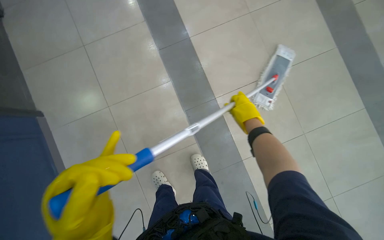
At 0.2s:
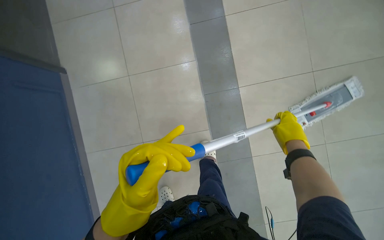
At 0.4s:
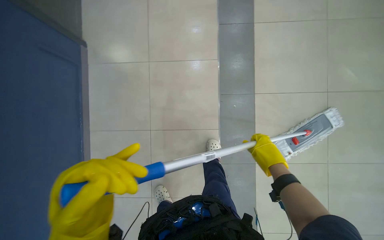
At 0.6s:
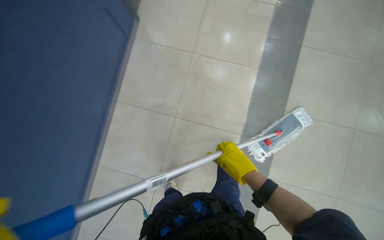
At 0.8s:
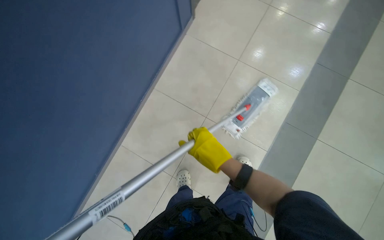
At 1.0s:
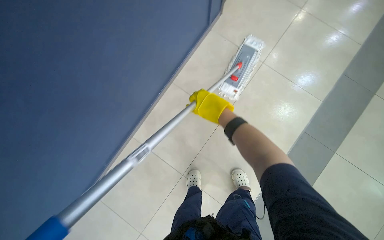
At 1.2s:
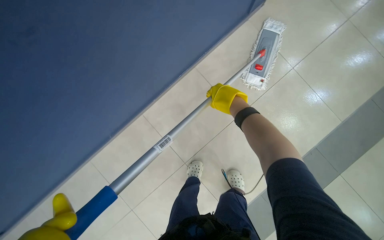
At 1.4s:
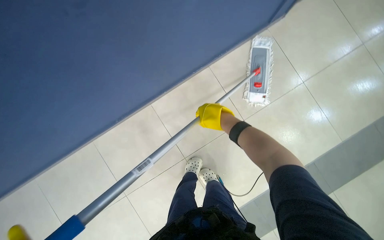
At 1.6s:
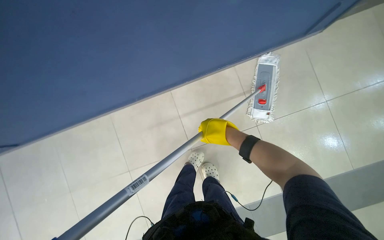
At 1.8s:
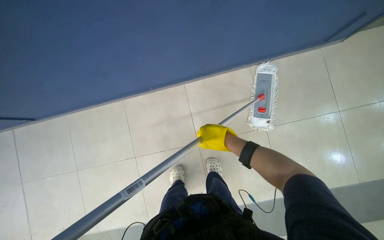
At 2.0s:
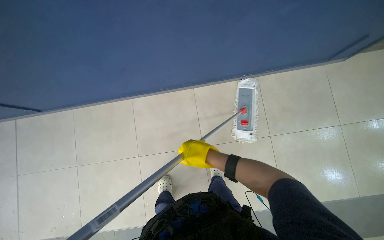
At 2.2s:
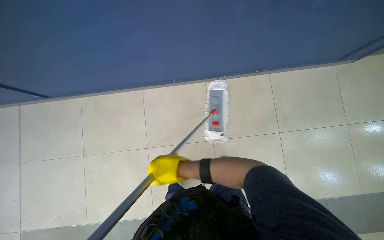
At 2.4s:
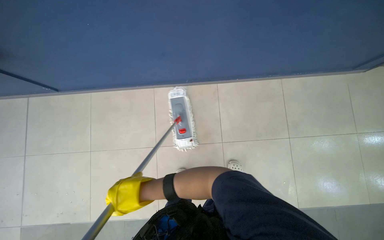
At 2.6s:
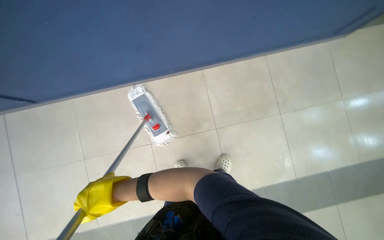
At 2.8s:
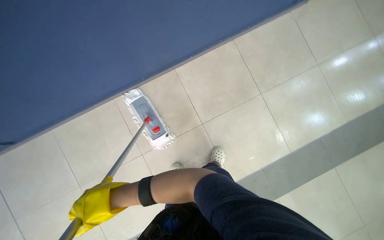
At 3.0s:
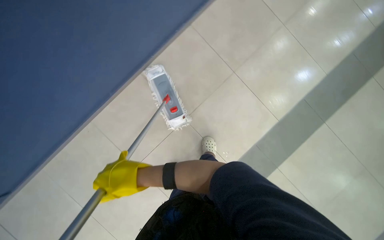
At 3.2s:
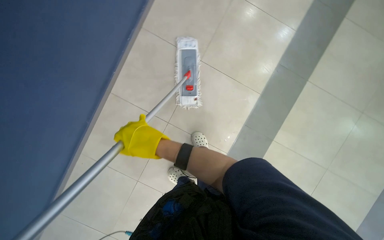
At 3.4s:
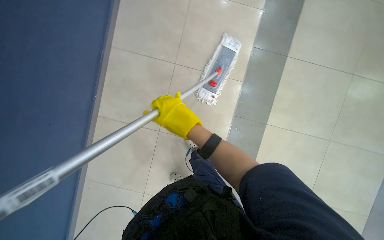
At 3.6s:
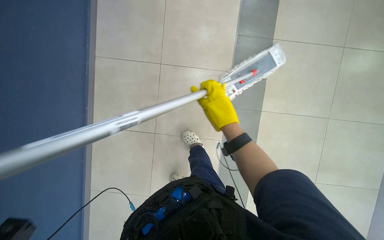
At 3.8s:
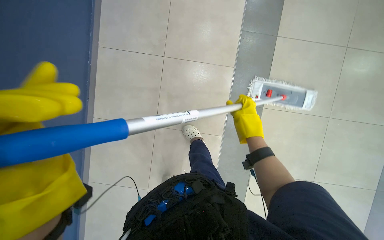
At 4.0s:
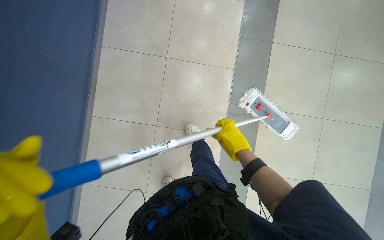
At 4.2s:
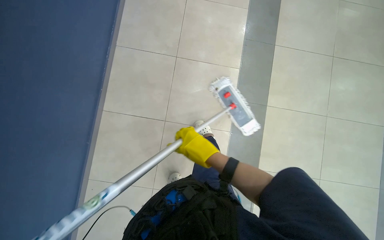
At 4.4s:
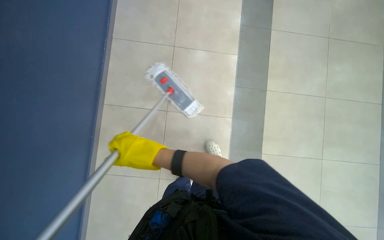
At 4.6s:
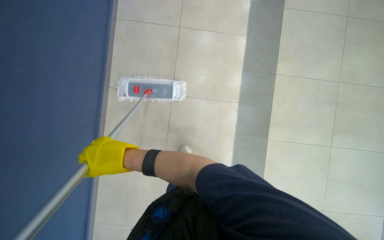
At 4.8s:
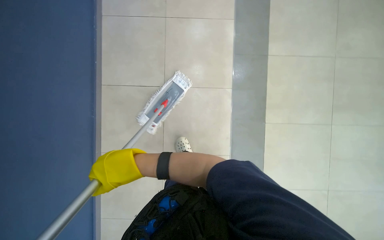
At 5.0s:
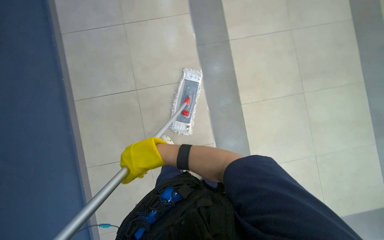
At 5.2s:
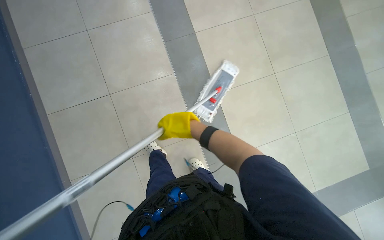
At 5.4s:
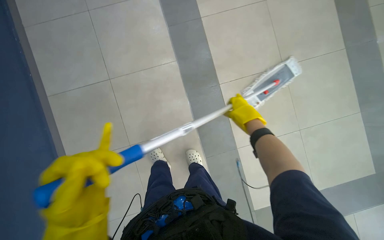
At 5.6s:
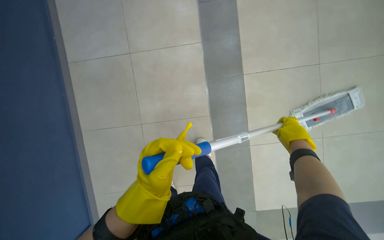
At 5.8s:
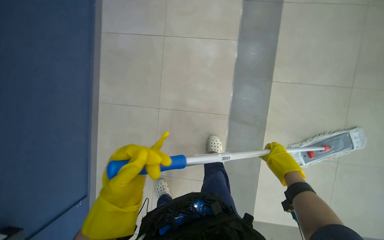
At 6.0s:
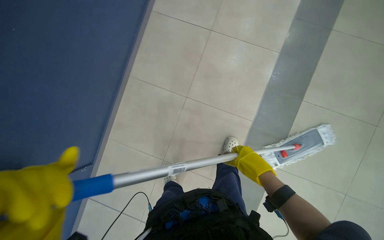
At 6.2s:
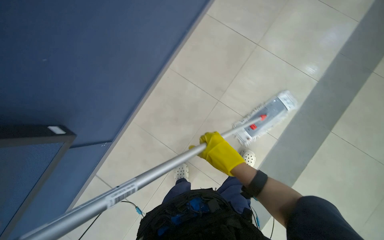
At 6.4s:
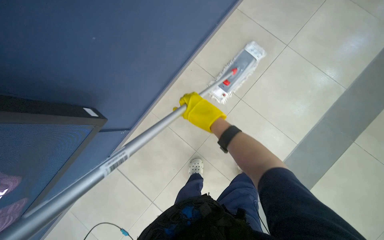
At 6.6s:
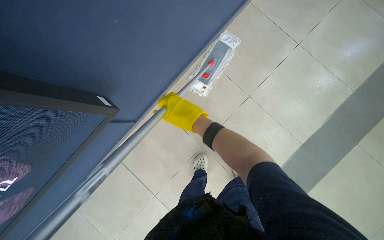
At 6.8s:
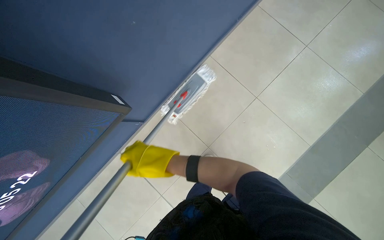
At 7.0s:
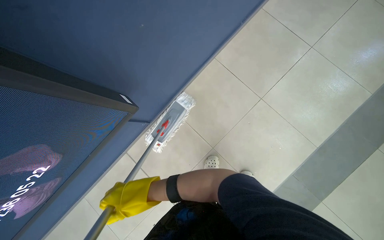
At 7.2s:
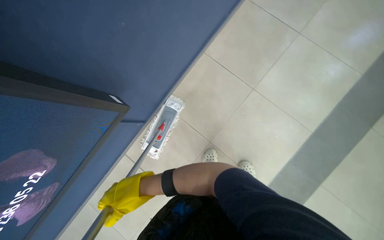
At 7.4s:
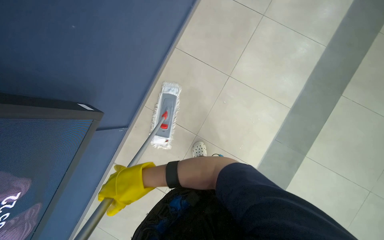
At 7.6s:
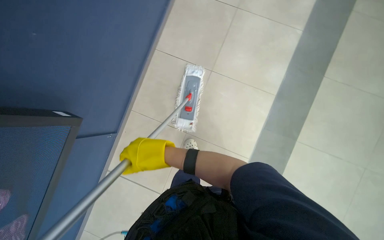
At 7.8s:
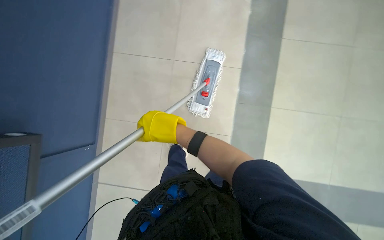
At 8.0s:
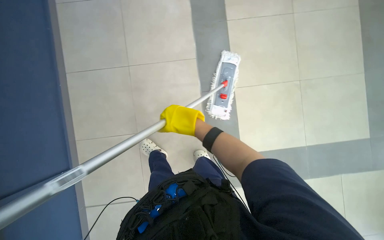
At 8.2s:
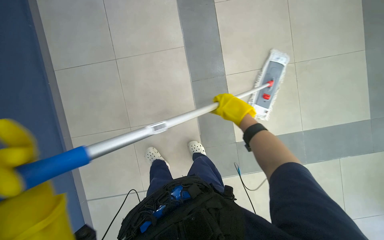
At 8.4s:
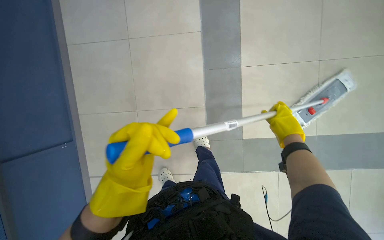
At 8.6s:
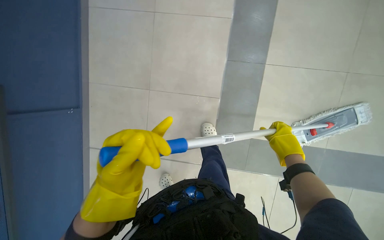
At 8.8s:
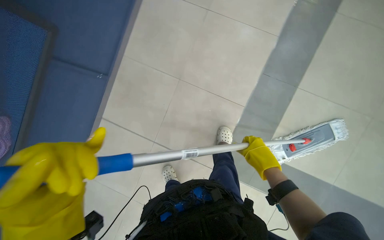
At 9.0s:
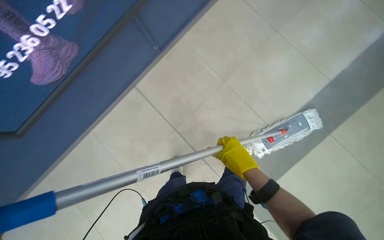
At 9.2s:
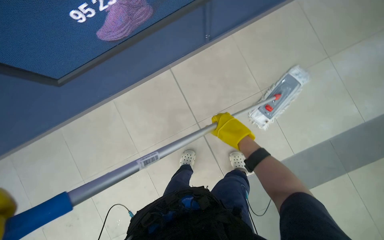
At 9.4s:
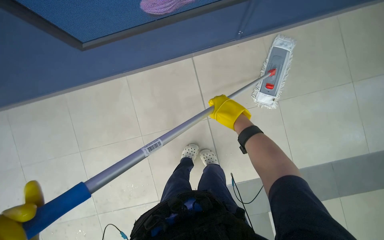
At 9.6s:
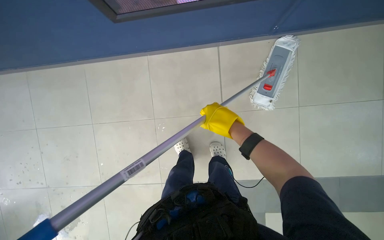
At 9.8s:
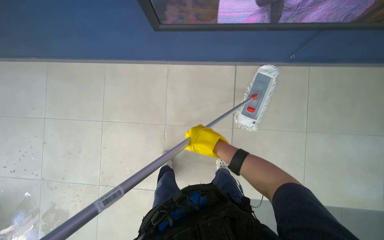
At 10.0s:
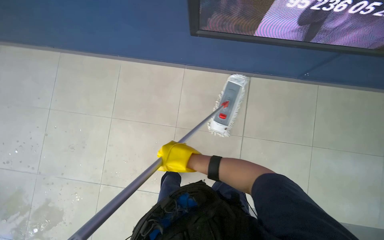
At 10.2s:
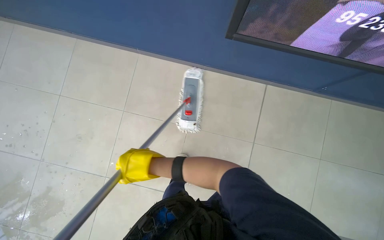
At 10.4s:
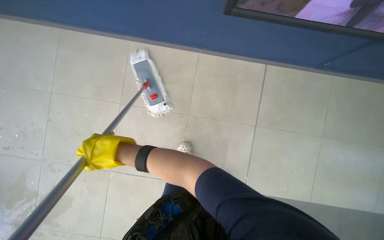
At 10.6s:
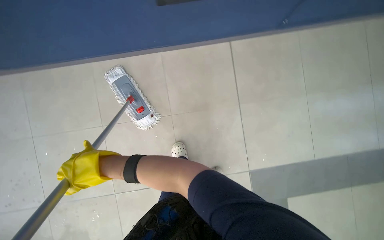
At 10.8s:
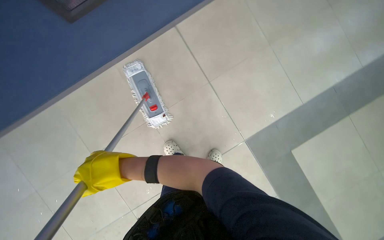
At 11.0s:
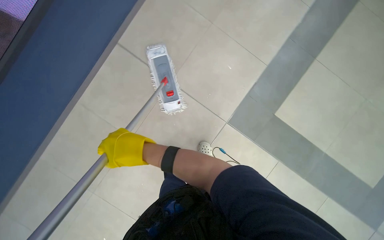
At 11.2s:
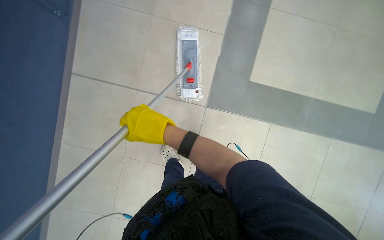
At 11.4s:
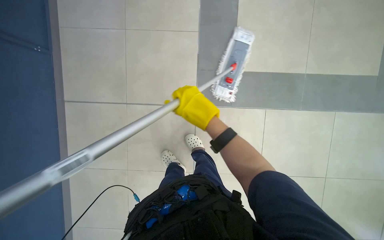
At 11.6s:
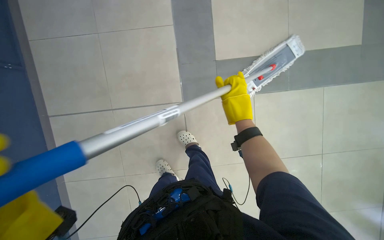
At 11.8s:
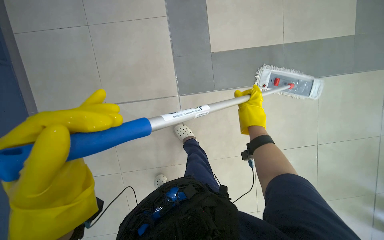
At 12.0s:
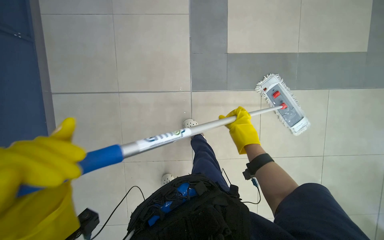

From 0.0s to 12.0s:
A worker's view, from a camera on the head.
Job: mopping floor.
The whole recording: Mopping floor. The worker mops the floor, including inside the elevator, and rinses the mop head in the bucket.
From 0.0s to 1.6s: The view tips downward by some 15 degrees. Everything in view rotates roughly 50 degrees clockwise.
From 7.6s to 9.0s: The camera pitches downward, by approximately 15 degrees. The right hand shifts some 15 cm to the right.
From 9.0s to 10.4s: The wearer moves to the left, approximately 70 cm. Everything in view rotates approximately 30 degrees clockwise.
From 10.4s to 12.0s: The scene rotates clockwise by about 30 degrees.

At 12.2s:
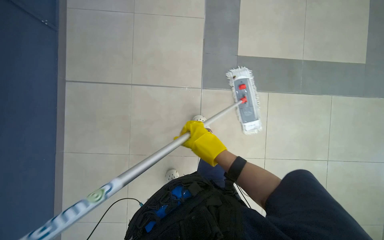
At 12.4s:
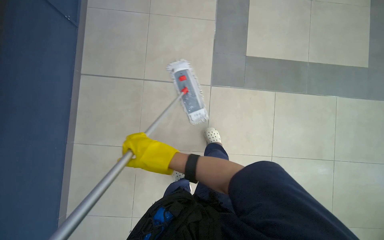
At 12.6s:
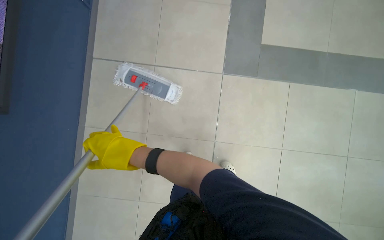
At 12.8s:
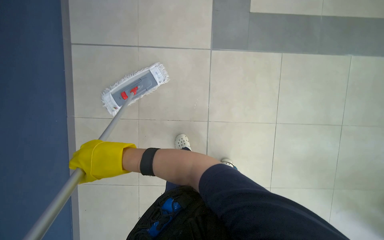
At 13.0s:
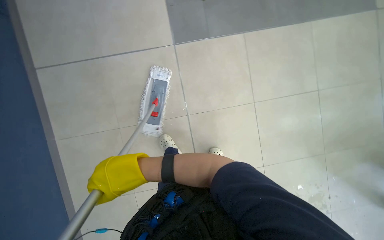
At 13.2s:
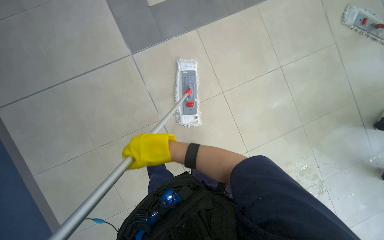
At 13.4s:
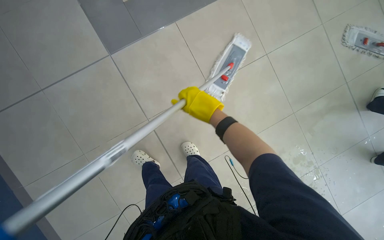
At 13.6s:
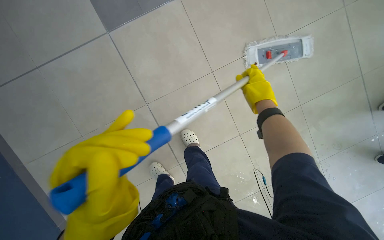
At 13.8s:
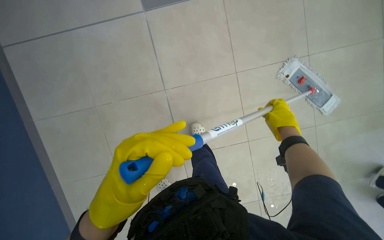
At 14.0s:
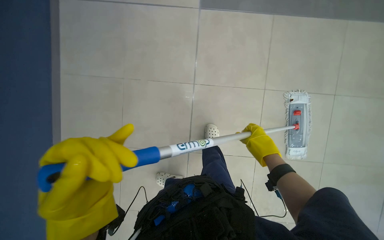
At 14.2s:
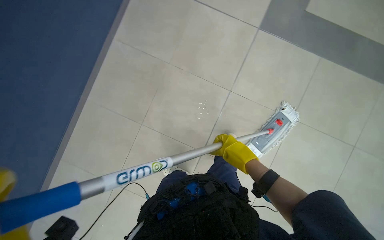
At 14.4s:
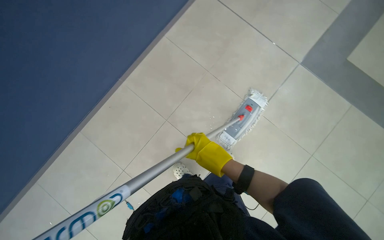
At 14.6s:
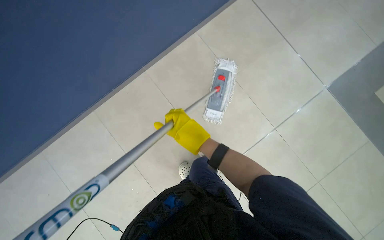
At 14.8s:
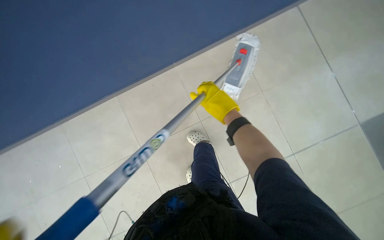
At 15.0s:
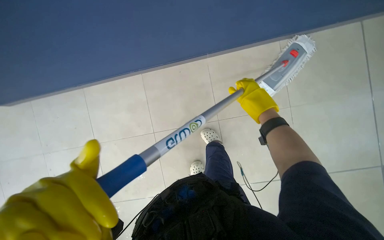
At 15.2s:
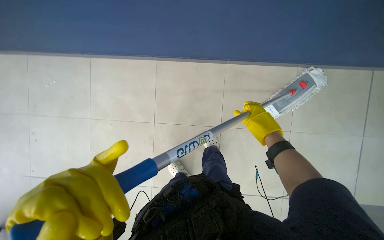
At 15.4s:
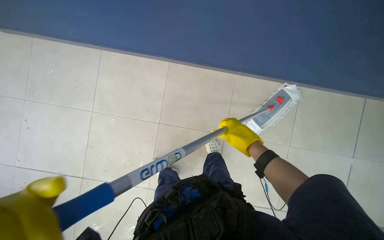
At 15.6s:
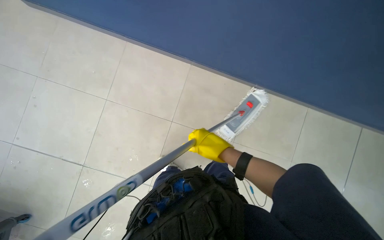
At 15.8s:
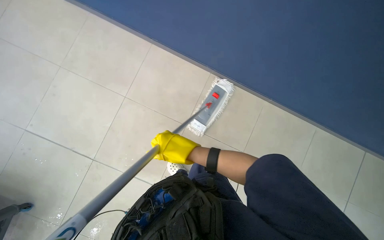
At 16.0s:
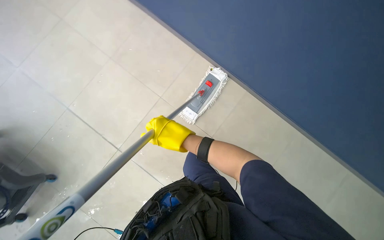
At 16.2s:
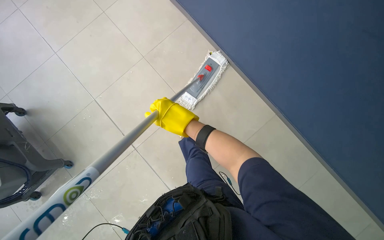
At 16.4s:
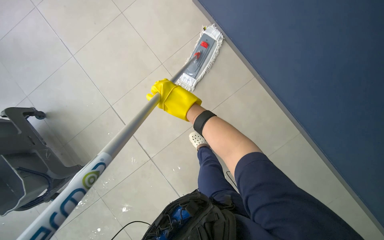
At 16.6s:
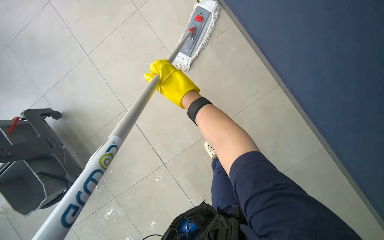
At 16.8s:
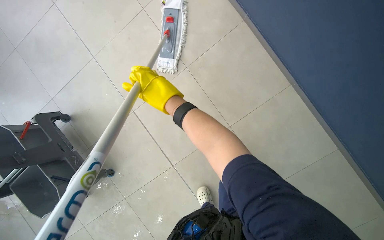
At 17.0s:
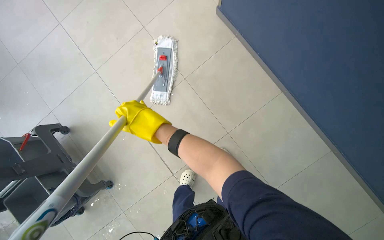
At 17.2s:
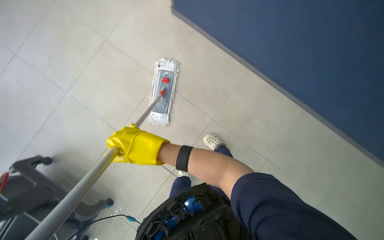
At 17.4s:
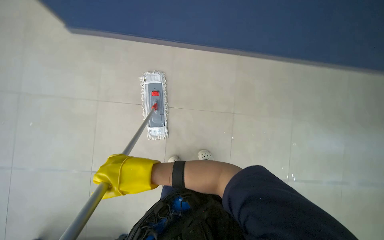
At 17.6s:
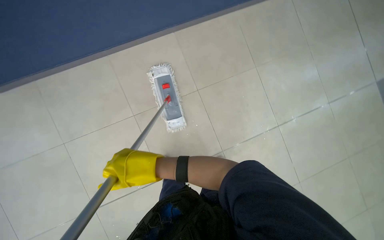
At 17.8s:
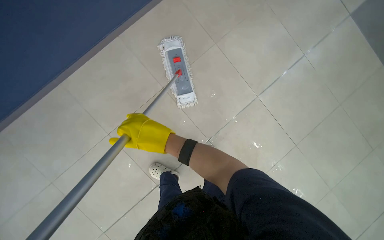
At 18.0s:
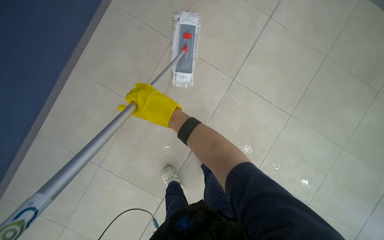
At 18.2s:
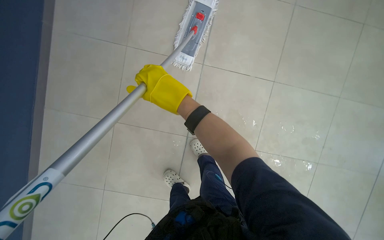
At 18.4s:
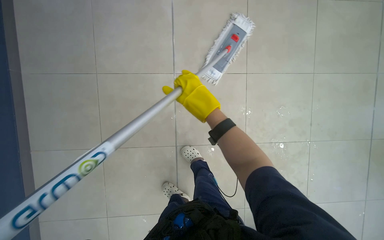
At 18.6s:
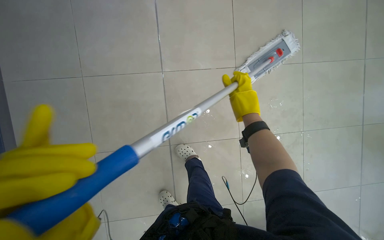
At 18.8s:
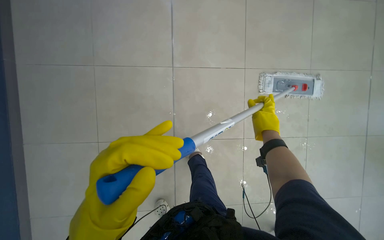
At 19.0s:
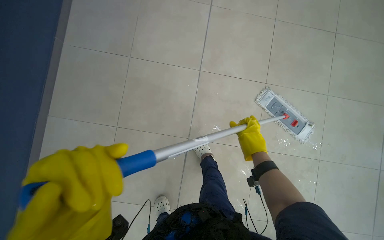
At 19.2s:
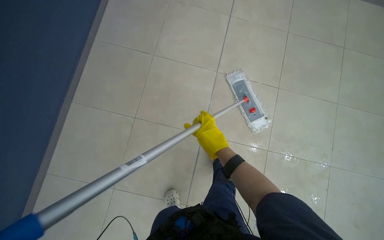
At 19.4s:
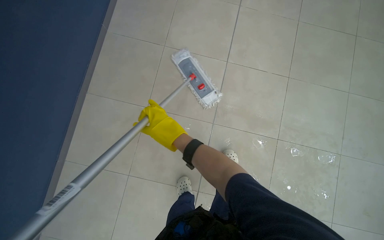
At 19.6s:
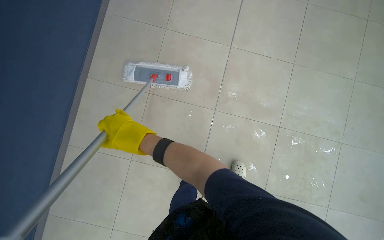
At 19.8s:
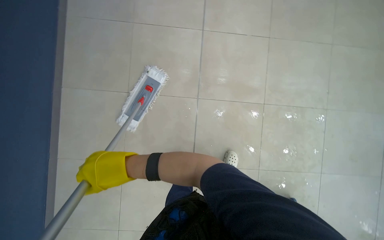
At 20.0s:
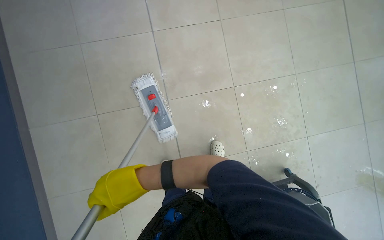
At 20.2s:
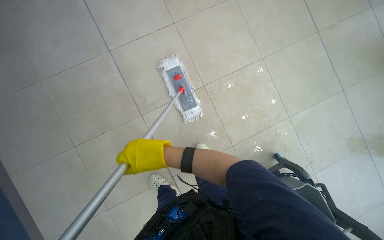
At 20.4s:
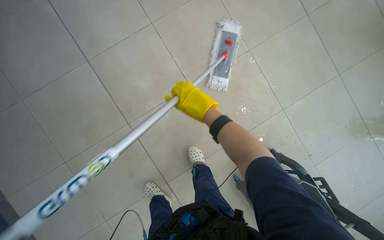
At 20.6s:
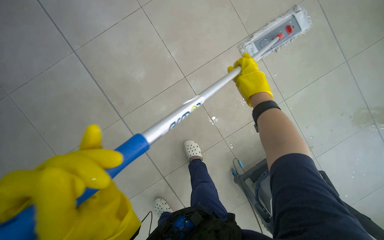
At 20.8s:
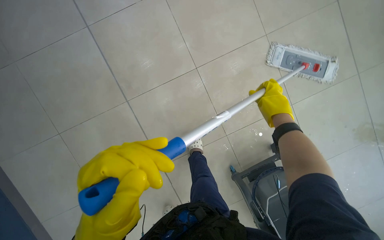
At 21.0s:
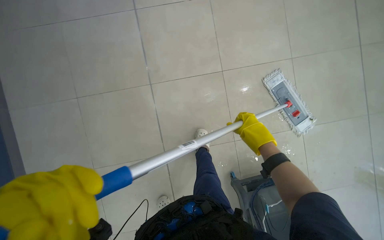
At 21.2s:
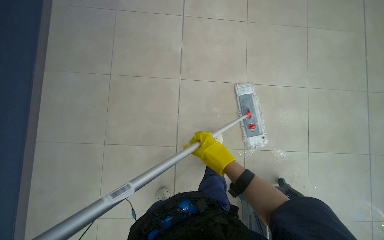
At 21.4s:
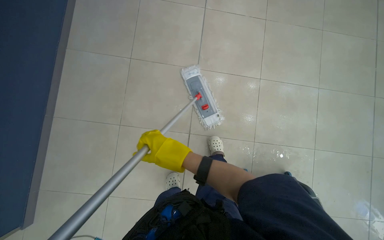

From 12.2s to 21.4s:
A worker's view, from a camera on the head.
Job: mopping floor.
The whole recording: Mopping floor. The worker mops the floor, including inside the elevator, and rinses the mop head in the bucket.
From 12.2s to 13.8s: The view tips downward by roughly 10 degrees. The right hand moves to the right, some 60 cm.
From 13.8s to 15.2s: The wearer's head swings approximately 50 degrees to the left.
From 15.2s to 16.8s: The wearer looks approximately 20 degrees further downward. The right hand shifts roughly 50 cm to the left and up the picture.
From 16.8s to 18.4s: The wearer looks approximately 15 degrees further downward.
